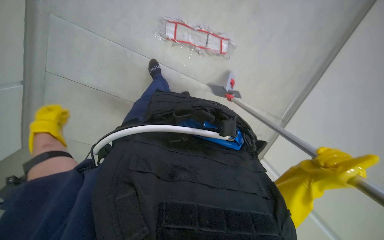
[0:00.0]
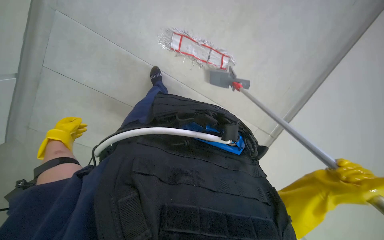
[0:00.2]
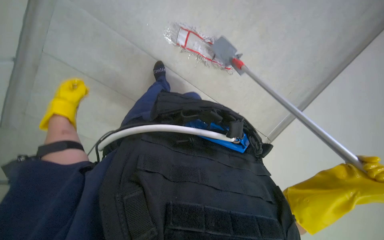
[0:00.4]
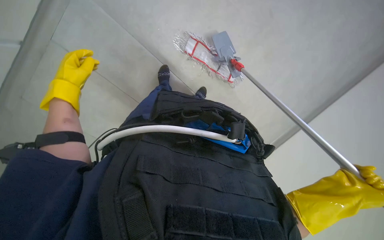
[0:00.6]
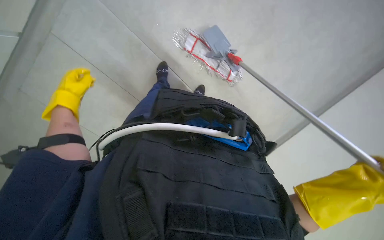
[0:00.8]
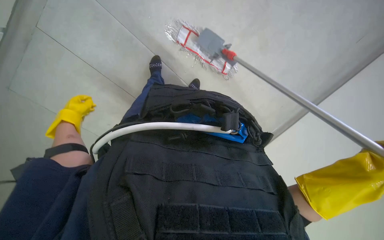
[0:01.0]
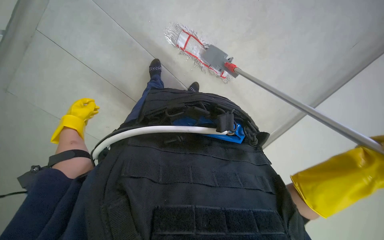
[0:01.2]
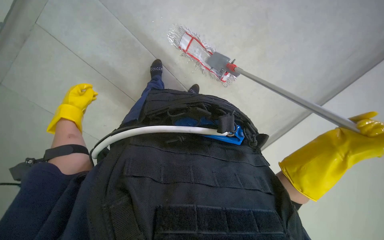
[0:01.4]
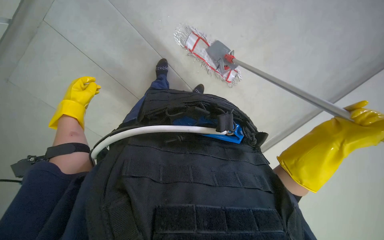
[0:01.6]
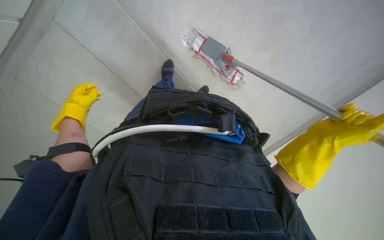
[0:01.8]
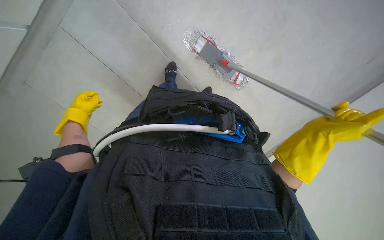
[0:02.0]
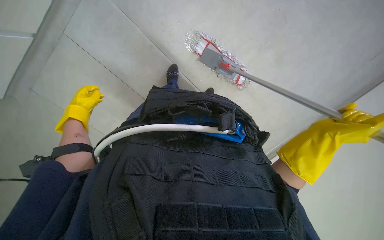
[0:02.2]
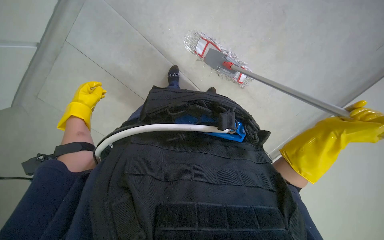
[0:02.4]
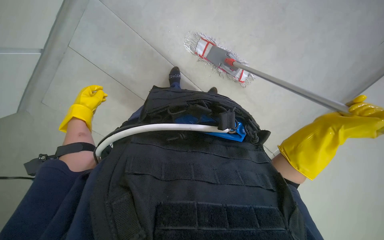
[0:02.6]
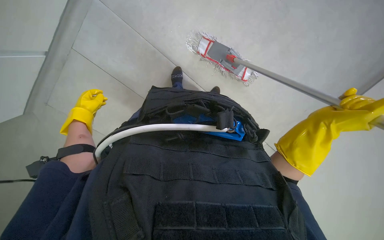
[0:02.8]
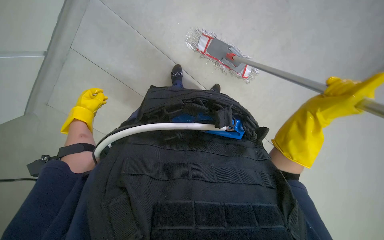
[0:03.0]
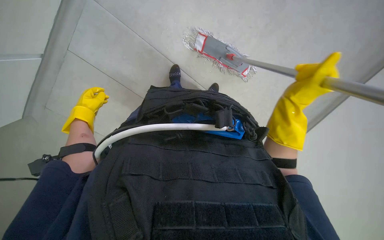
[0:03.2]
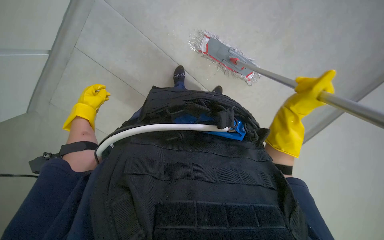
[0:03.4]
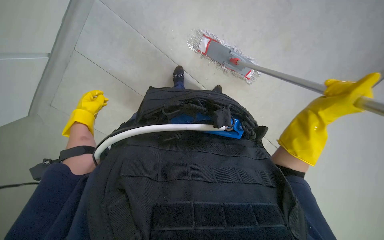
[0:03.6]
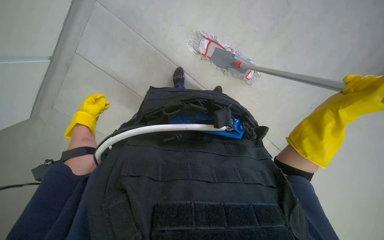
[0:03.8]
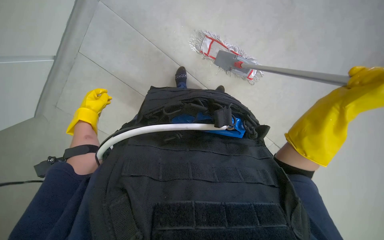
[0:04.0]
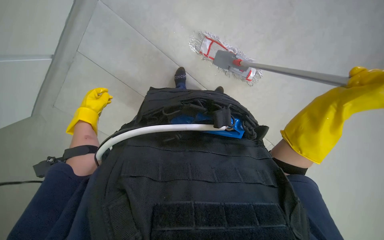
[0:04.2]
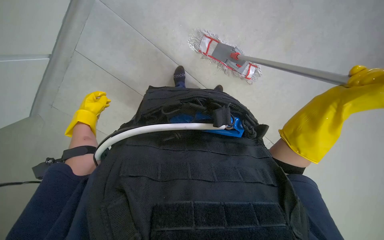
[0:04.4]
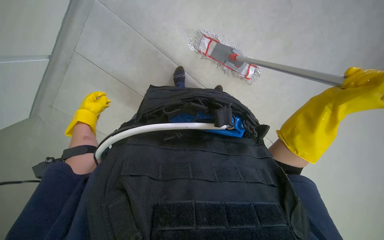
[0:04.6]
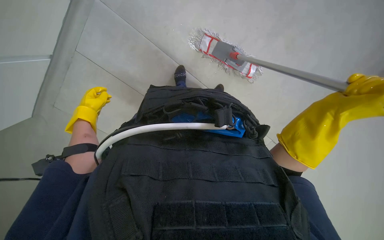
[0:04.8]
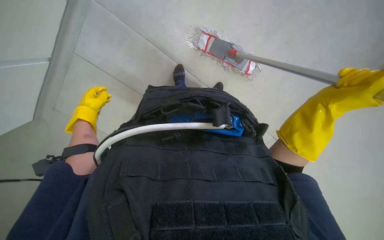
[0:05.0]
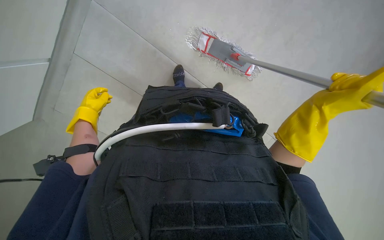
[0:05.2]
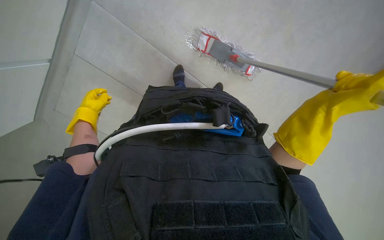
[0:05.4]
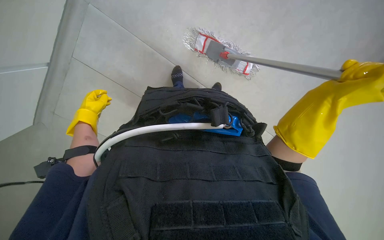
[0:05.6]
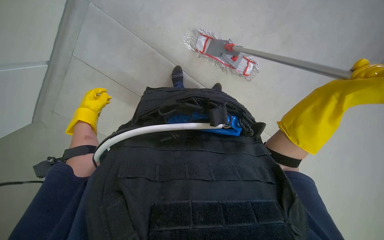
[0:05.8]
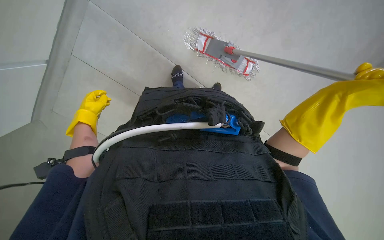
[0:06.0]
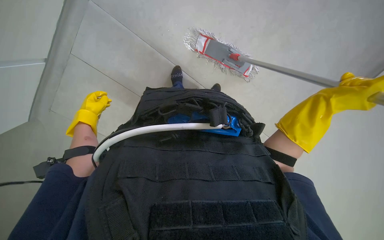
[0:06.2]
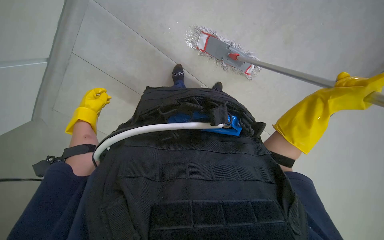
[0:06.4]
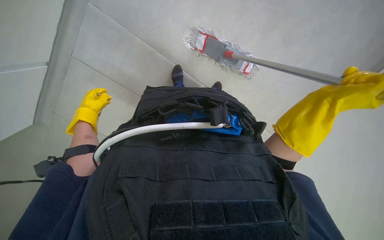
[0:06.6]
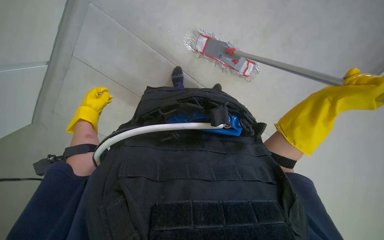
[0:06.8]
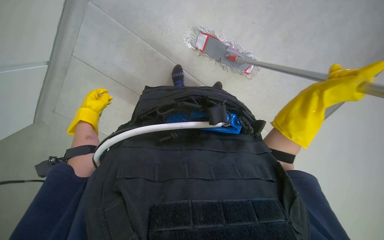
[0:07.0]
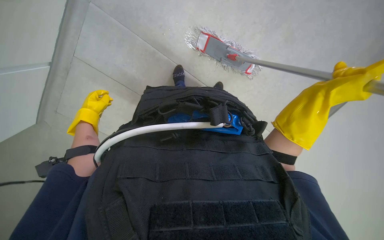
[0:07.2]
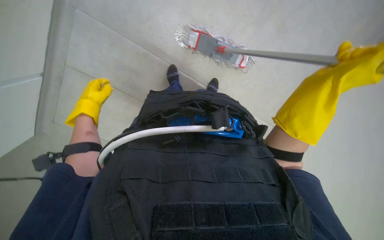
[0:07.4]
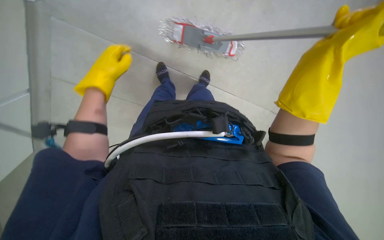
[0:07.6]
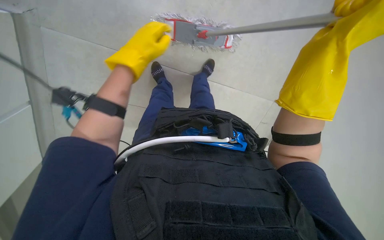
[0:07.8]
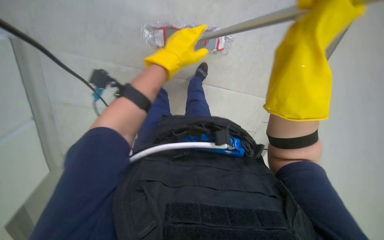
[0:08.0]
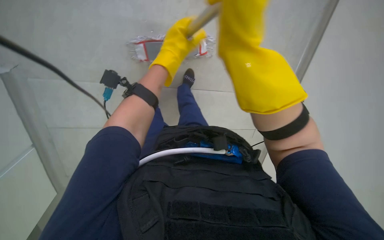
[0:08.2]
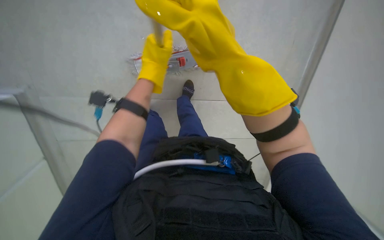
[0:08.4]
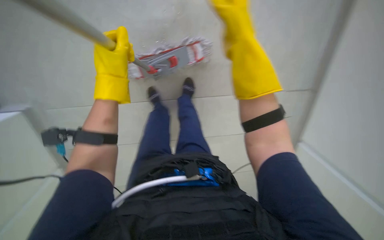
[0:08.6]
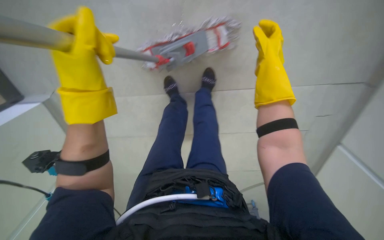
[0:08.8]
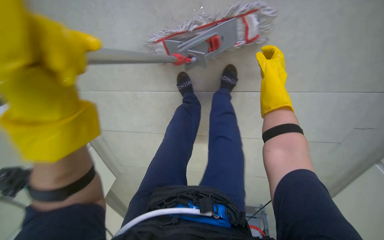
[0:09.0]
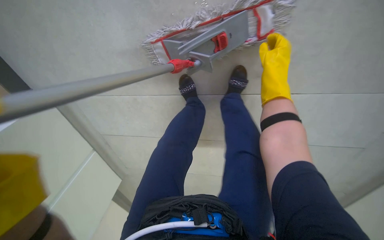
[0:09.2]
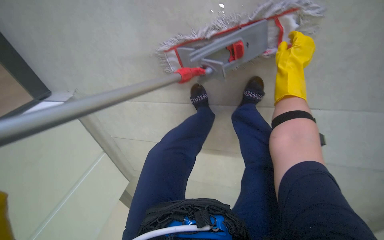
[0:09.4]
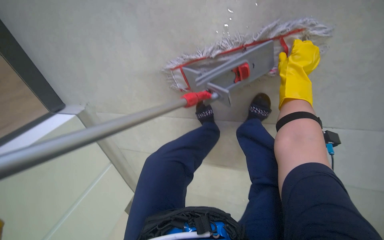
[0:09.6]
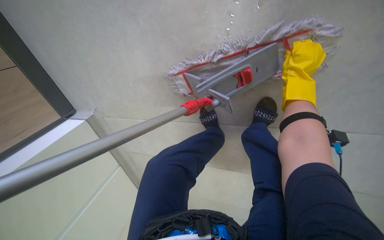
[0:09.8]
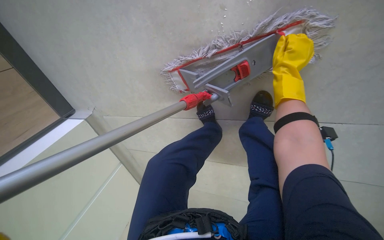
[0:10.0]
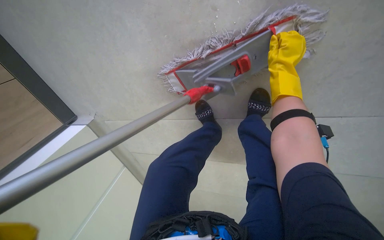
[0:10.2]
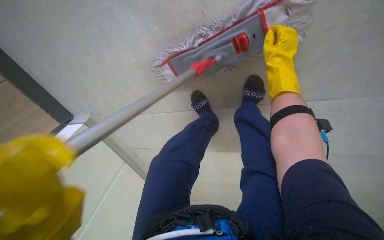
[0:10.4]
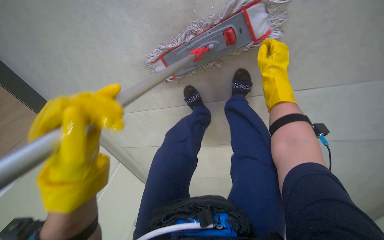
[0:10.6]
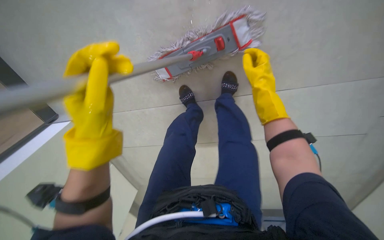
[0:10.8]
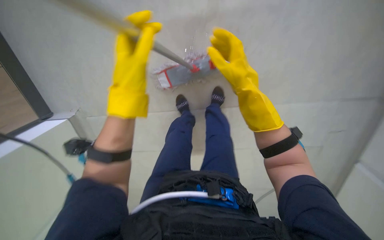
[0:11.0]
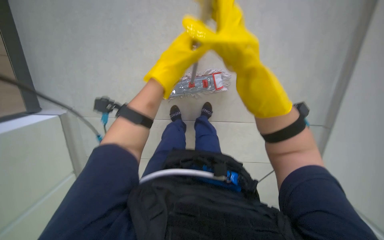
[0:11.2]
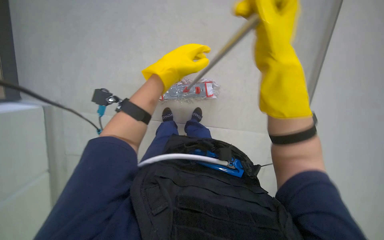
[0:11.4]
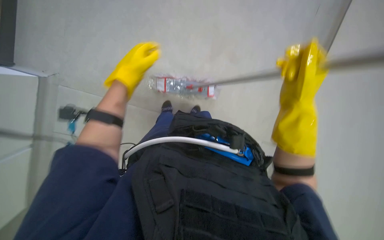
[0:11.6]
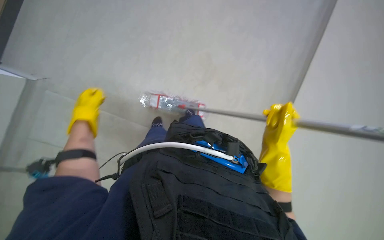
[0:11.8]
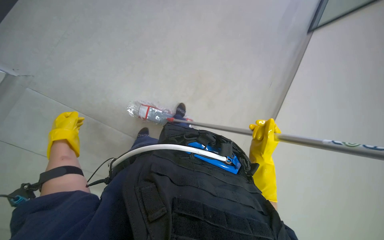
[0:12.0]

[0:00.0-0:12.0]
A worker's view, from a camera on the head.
Job: mopping floor.
The whole recording: Mopping floor. The worker mops the floor, periodically wringing the mop in a bucket.
0:00.0 to 0:01.6: The left hand travels up the picture by approximately 10 cm.
0:01.6 to 0:03.0: The right hand shifts roughly 10 cm farther from the camera.
0:03.0 to 0:06.0: The hands make small movements and keep their place.
0:06.0 to 0:07.6: The right hand moves up the picture, approximately 10 cm; the left hand travels nearer to the camera, to the right and up the picture by some 25 cm.
0:07.6 to 0:09.0: The view tips upward by some 20 degrees. The right hand travels to the left and back again, approximately 25 cm each way.
0:09.0 to 0:10.4: The view pans to the left by some 20 degrees.

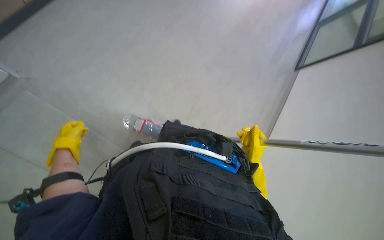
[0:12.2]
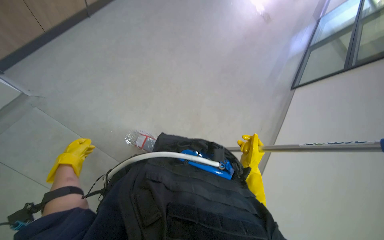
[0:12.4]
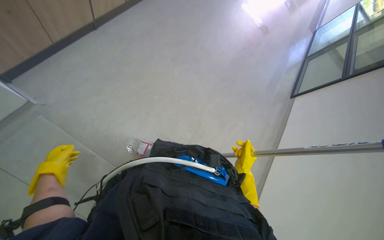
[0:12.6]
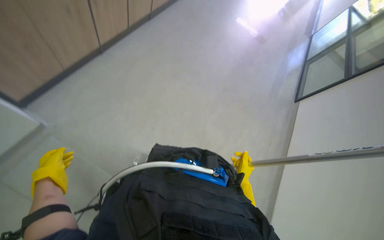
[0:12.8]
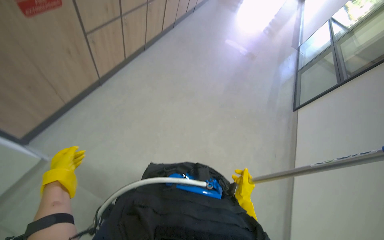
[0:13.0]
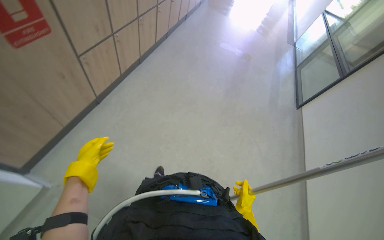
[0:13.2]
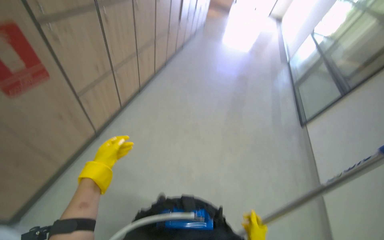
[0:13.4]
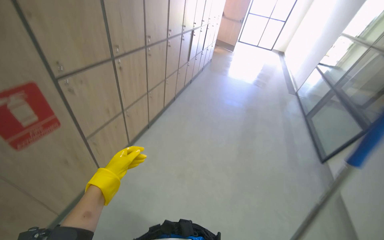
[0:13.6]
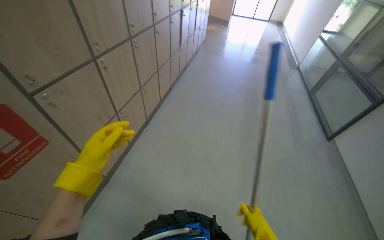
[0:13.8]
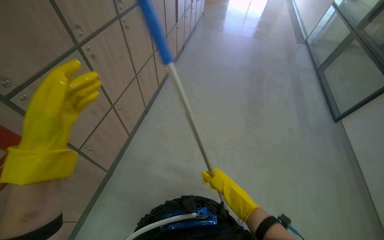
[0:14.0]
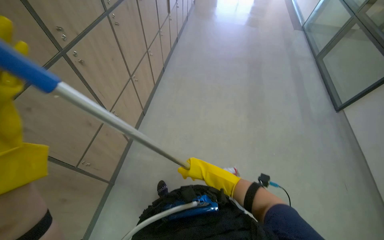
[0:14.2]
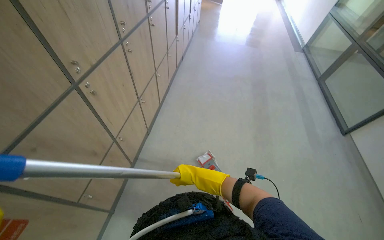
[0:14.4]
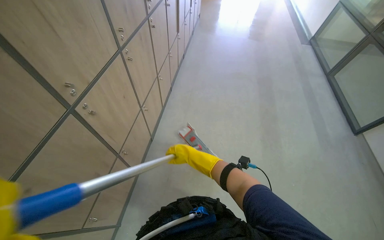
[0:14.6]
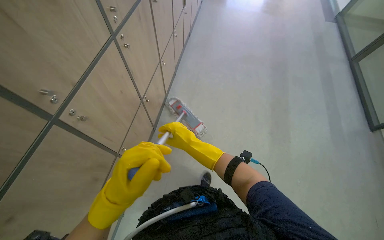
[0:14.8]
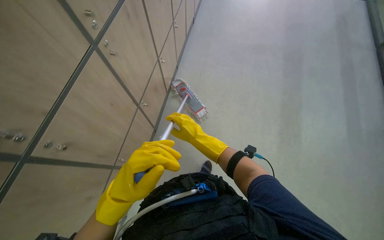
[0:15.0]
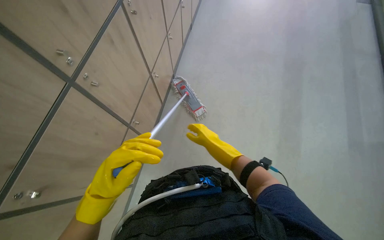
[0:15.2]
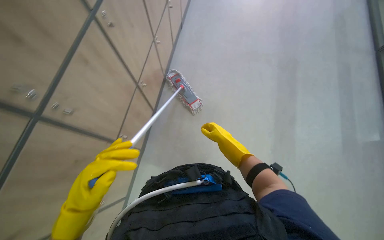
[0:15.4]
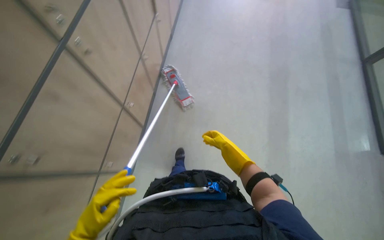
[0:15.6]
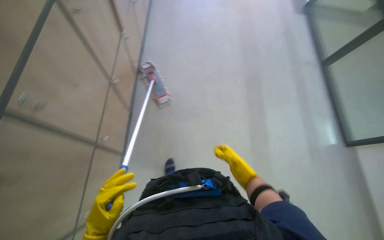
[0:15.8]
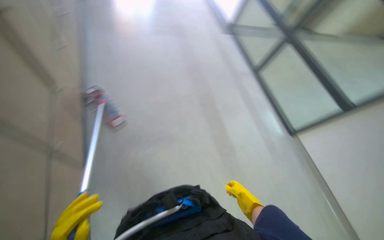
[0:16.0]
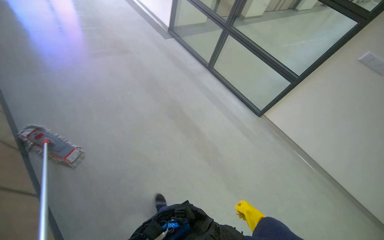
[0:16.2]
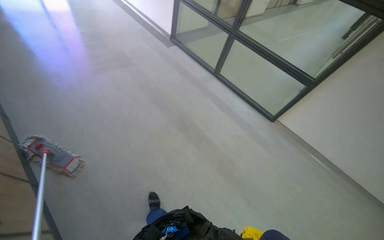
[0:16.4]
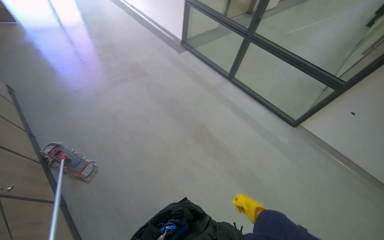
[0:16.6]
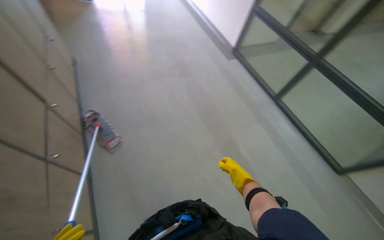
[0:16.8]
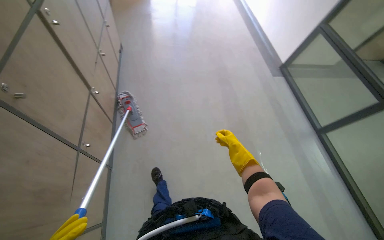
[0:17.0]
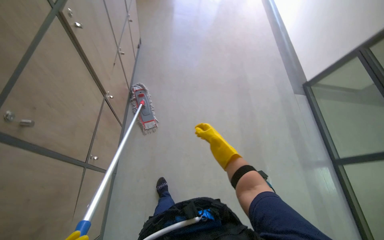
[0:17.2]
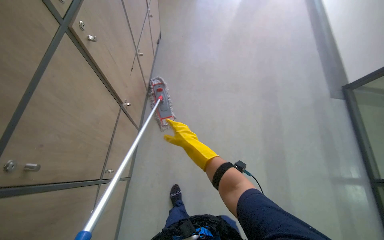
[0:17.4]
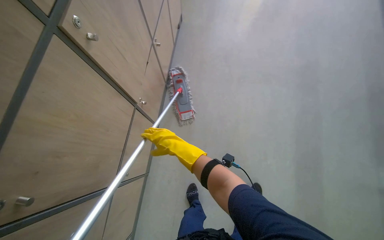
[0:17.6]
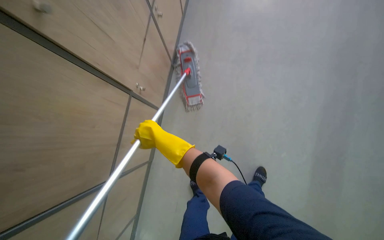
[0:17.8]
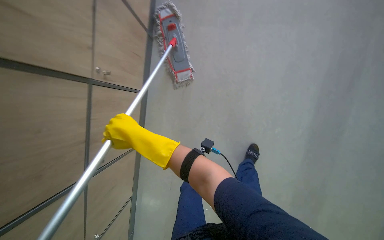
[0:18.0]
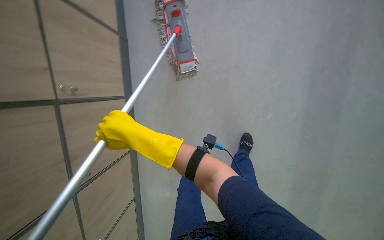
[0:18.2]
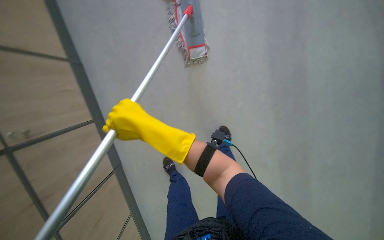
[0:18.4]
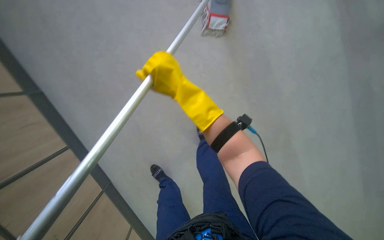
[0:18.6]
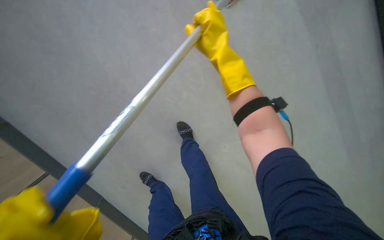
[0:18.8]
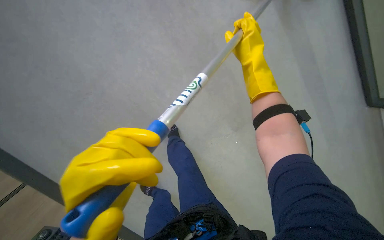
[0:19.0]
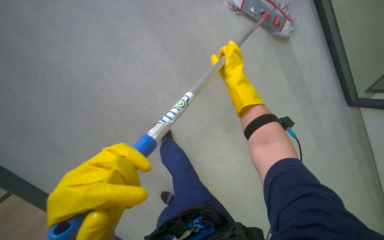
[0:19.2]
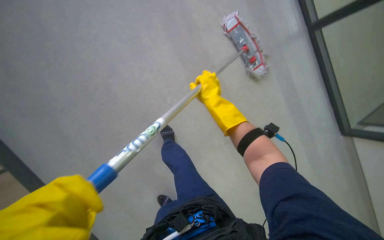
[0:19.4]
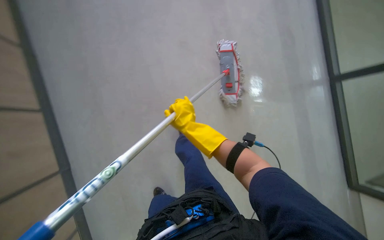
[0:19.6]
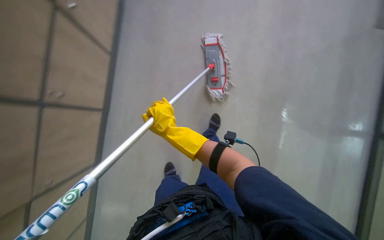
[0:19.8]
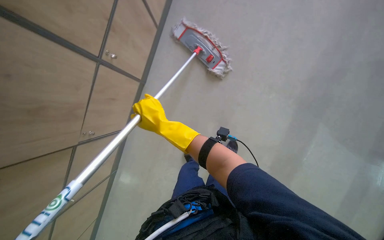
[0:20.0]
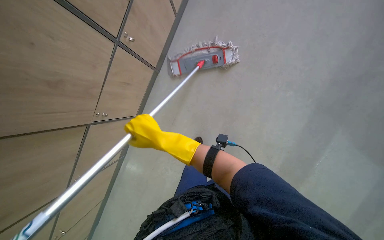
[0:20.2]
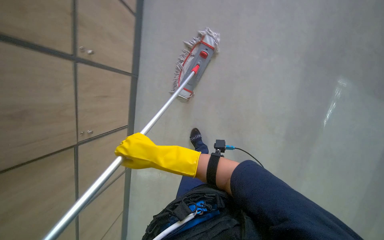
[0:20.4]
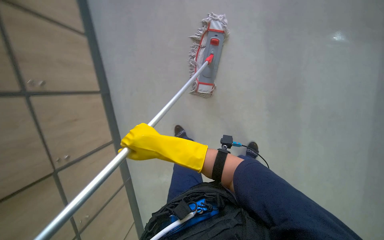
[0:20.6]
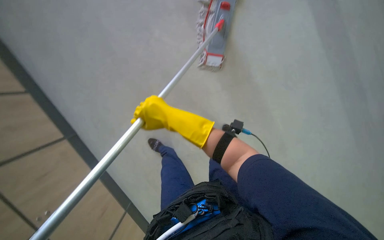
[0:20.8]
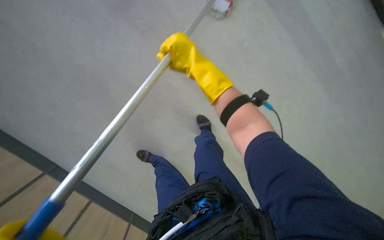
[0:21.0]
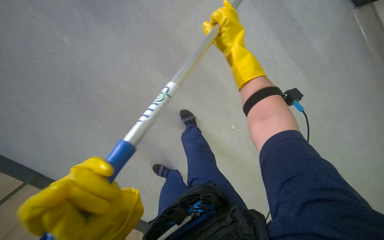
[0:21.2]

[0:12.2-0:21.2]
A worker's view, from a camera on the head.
Job: mopping floor.
The whole recording: Mopping floor. The worker mops the floor, periodically wringing the mop in a bucket.
0:12.2 to 0:13.8: The camera is carried some 50 cm. The view tilts some 40 degrees upward. The scene rotates counterclockwise by about 25 degrees.
0:13.8 to 0:15.2: The camera is carried approximately 80 cm. The camera pitches downward, by roughly 25 degrees.
0:15.2 to 0:16.6: The wearer moves approximately 40 cm. The wearer's head swings approximately 40 degrees to the right. The view tilts some 20 degrees upward.
0:16.6 to 0:18.2: The camera travels roughly 80 cm. The wearer looks approximately 55 degrees further to the left. The camera pitches downward, by about 30 degrees.
